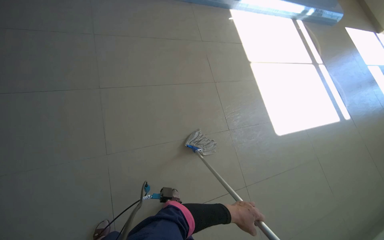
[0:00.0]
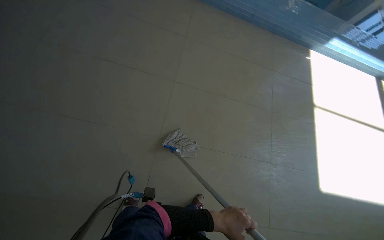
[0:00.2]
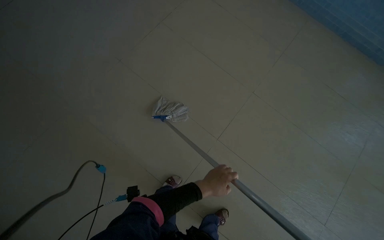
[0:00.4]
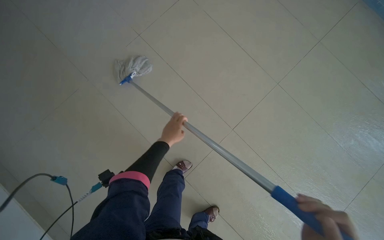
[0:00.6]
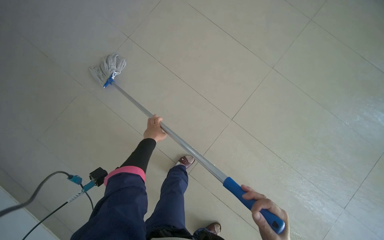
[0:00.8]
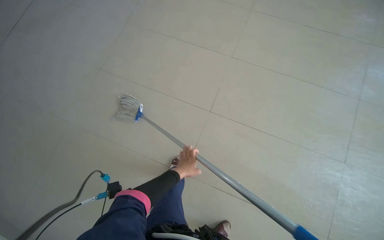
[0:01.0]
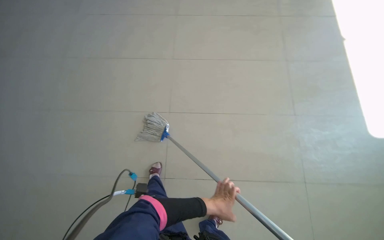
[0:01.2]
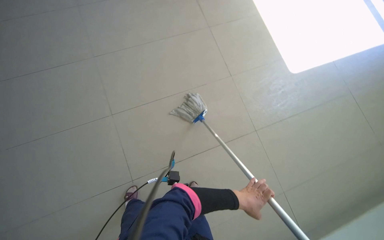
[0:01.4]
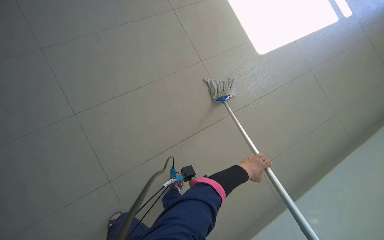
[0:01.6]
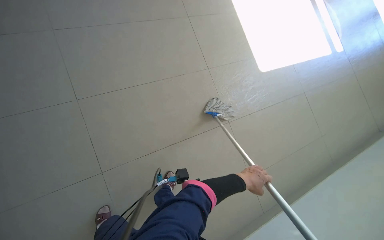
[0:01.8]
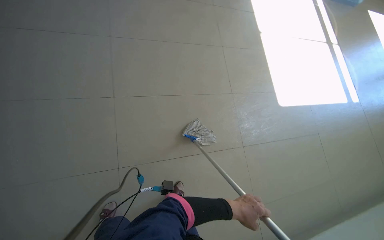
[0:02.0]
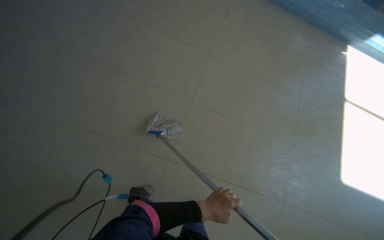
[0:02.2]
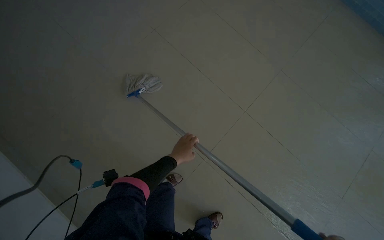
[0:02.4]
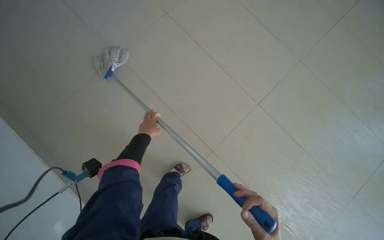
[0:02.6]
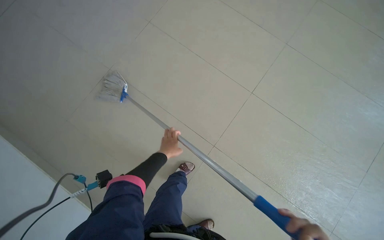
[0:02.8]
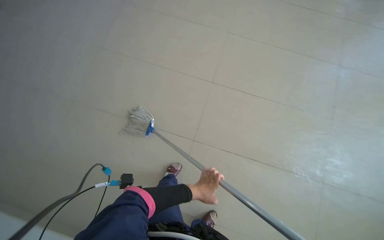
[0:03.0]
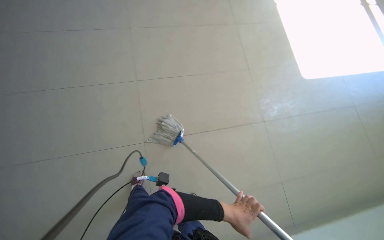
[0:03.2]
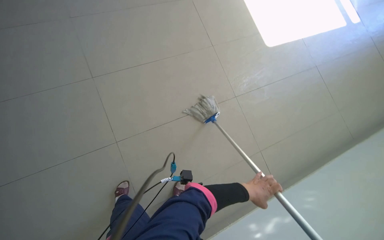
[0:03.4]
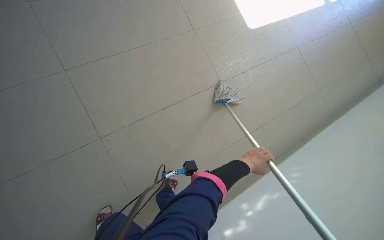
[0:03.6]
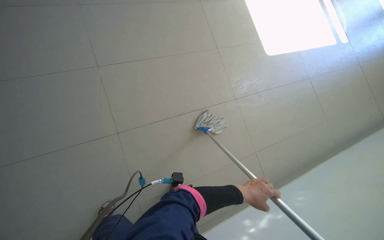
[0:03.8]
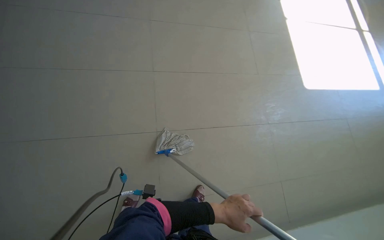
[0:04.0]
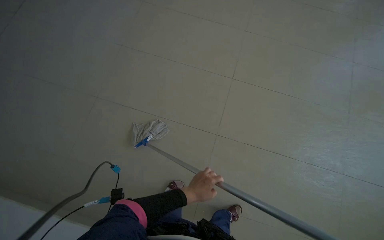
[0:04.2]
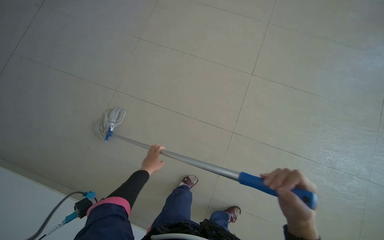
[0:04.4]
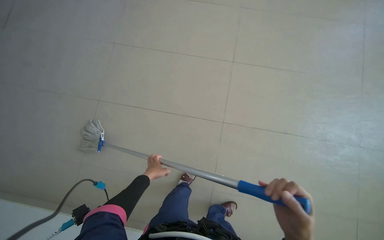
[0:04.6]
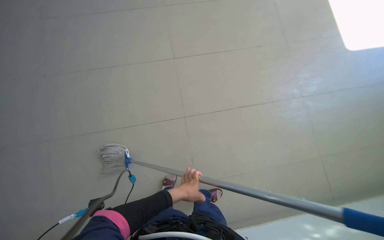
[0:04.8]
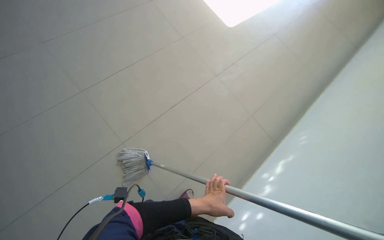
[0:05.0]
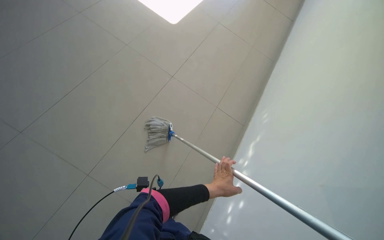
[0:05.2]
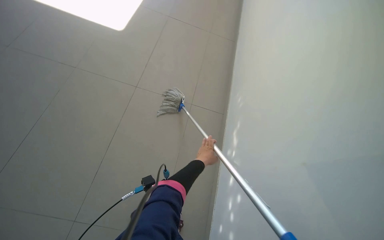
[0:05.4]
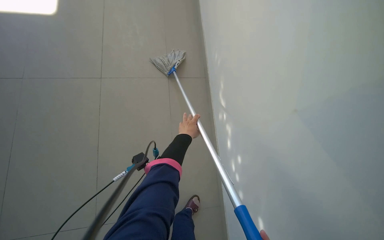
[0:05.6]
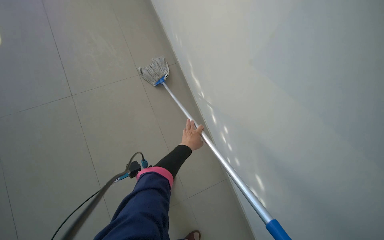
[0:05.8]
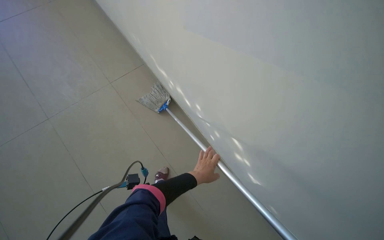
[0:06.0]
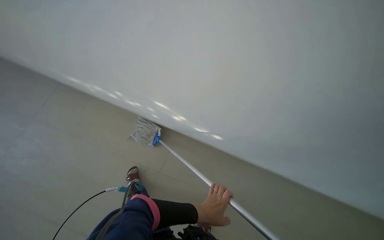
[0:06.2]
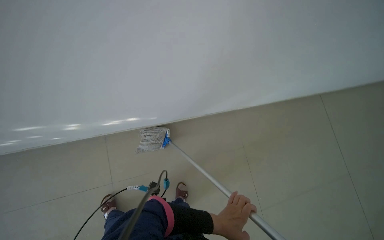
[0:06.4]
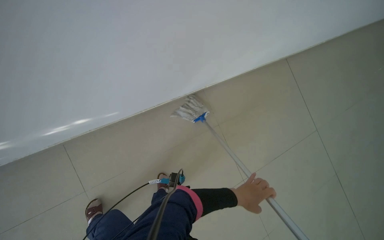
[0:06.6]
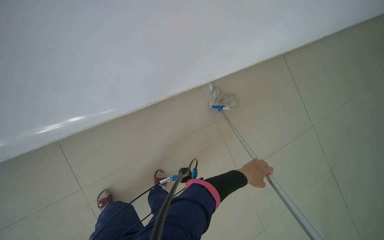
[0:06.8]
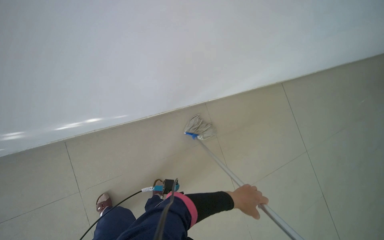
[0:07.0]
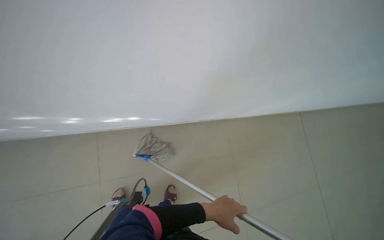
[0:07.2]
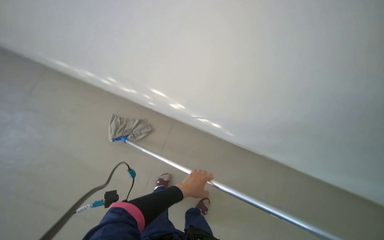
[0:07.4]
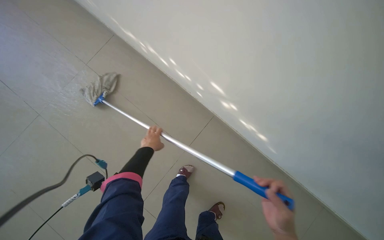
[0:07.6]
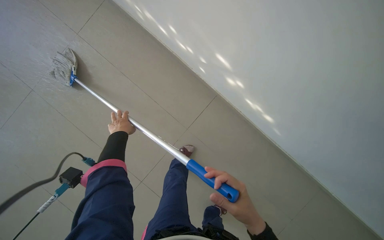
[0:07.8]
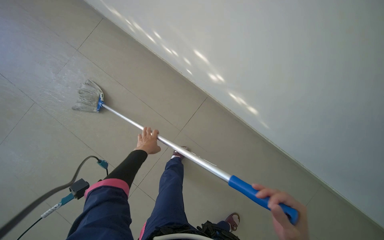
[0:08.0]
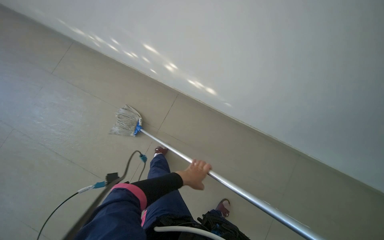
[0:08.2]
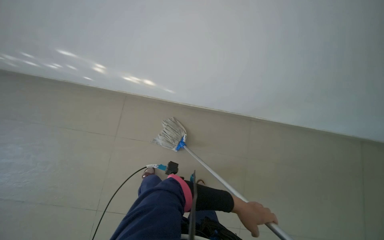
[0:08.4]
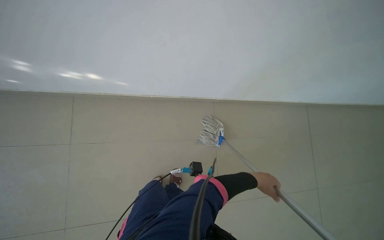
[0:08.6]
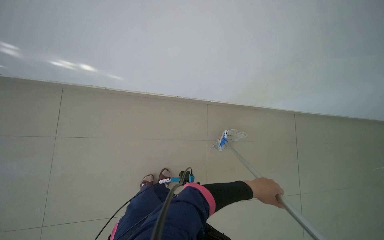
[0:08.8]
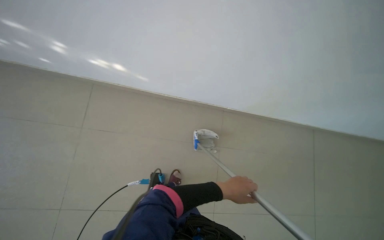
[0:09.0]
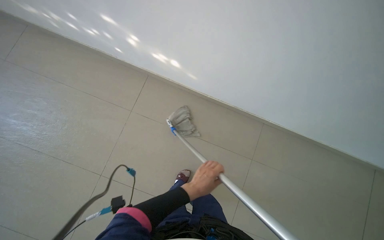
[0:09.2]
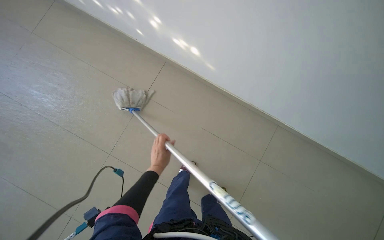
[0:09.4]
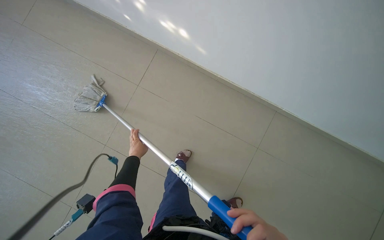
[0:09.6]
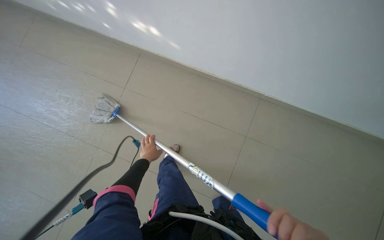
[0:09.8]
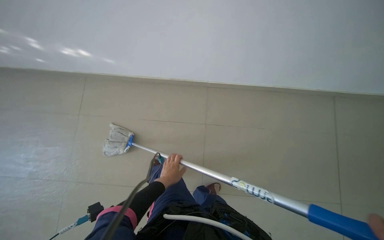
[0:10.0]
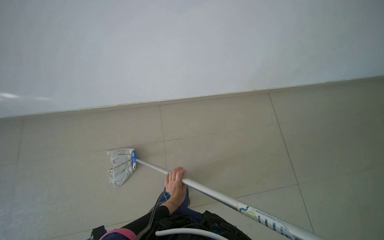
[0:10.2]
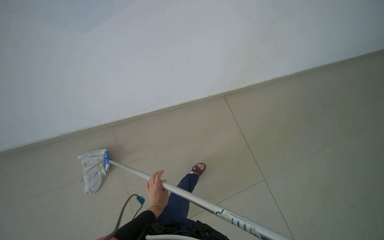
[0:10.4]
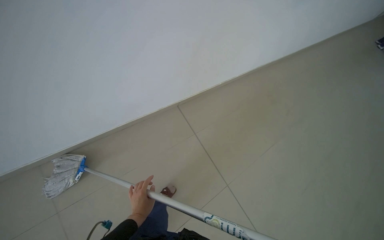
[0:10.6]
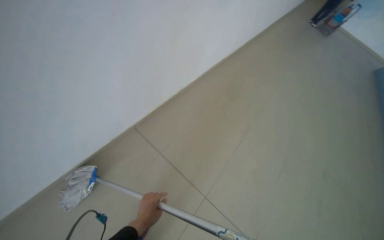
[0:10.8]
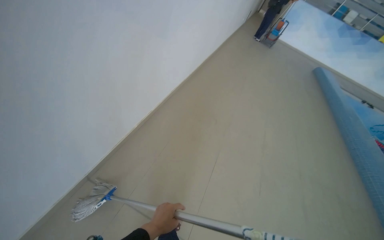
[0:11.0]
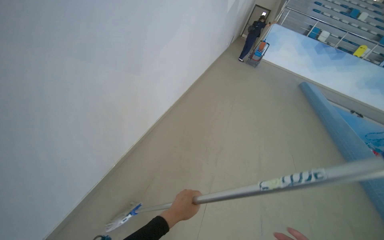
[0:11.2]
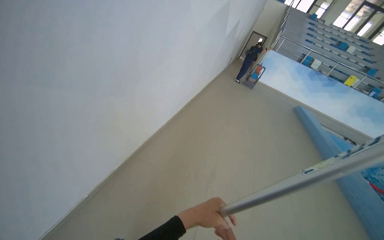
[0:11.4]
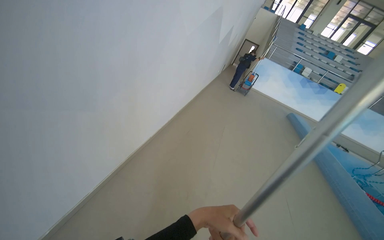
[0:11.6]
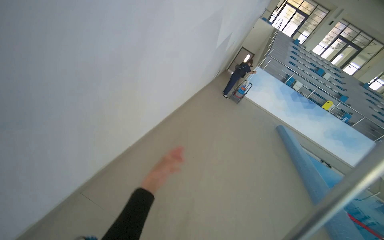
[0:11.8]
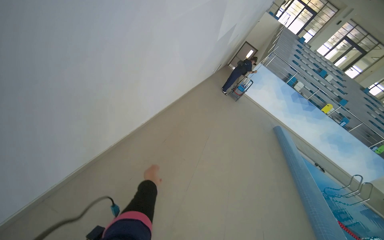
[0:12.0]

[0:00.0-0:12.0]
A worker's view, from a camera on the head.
Job: mopping floor.
The whole recording: Mopping floor in pool area. The worker mops the tiled floor surrounding the swimming pool.
0:04.4 to 0:06.0: The wearer's head swings approximately 55 degrees to the right. The view tilts about 20 degrees downward.
0:06.0 to 0:07.6: The left hand heads to the left, covering approximately 15 cm.
0:07.6 to 0:09.0: The camera is carried approximately 70 cm. The wearer's head swings roughly 35 degrees to the right.

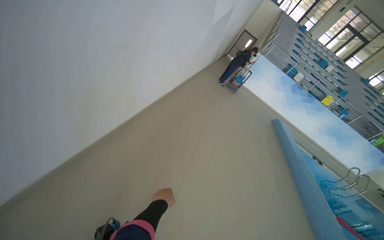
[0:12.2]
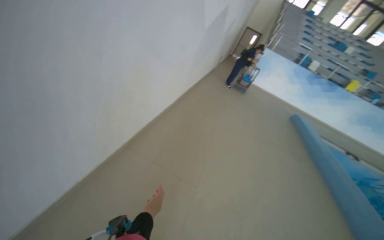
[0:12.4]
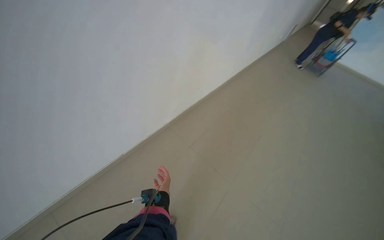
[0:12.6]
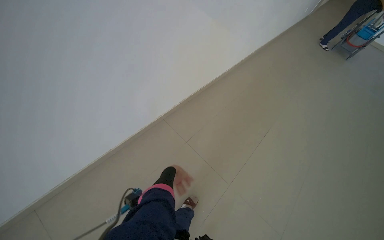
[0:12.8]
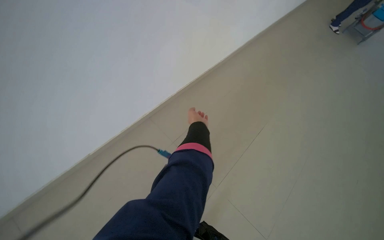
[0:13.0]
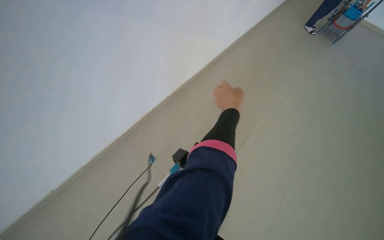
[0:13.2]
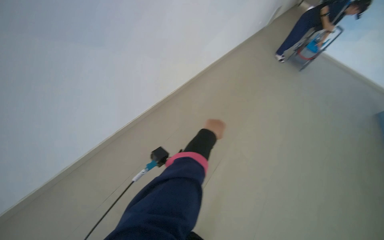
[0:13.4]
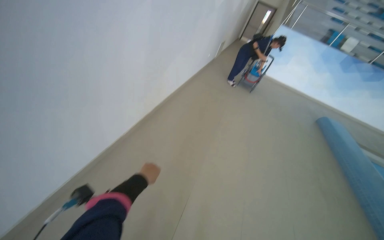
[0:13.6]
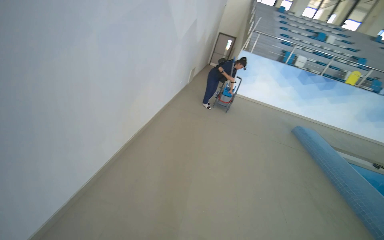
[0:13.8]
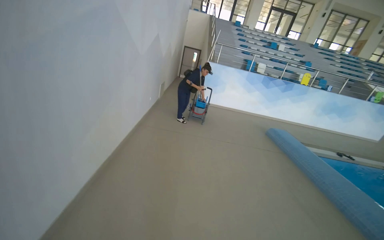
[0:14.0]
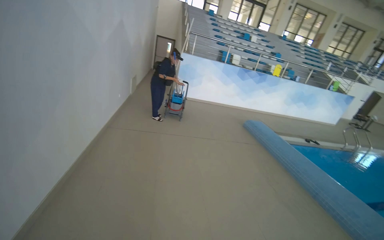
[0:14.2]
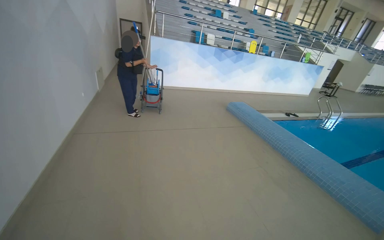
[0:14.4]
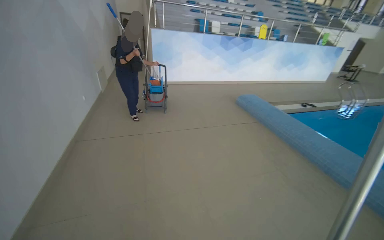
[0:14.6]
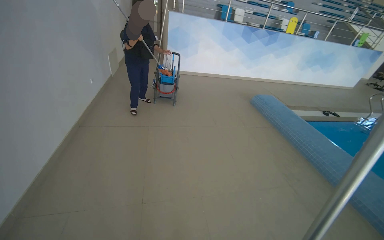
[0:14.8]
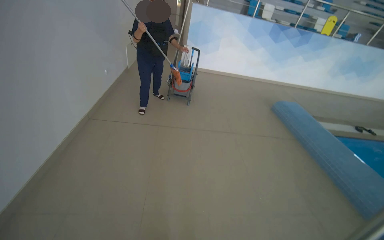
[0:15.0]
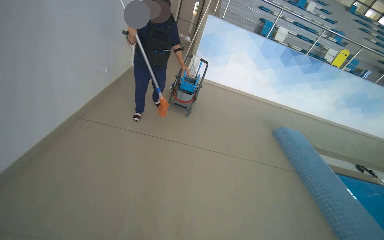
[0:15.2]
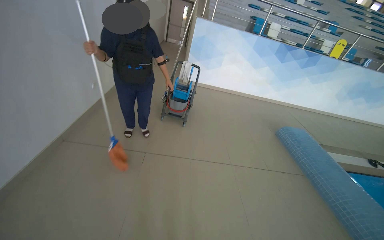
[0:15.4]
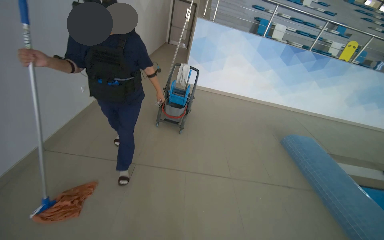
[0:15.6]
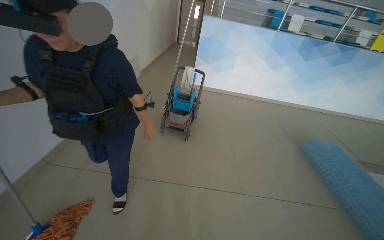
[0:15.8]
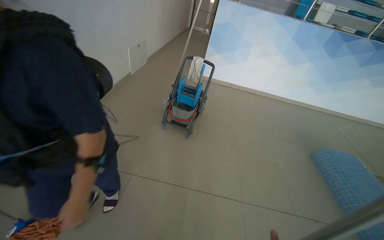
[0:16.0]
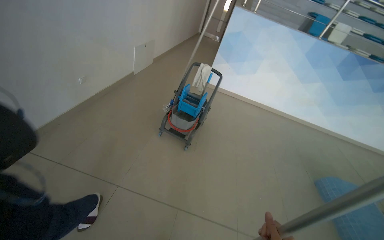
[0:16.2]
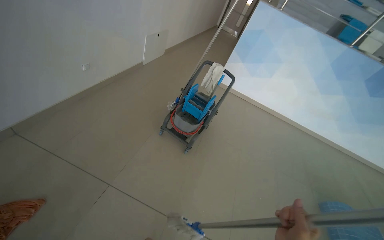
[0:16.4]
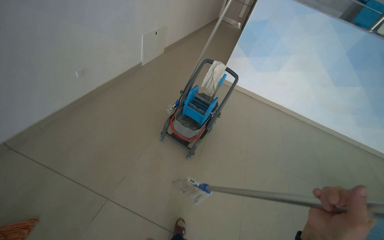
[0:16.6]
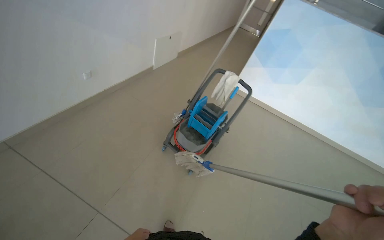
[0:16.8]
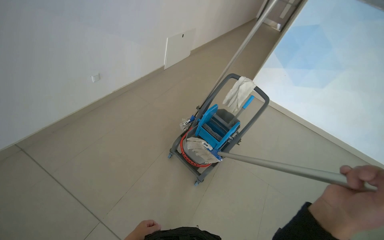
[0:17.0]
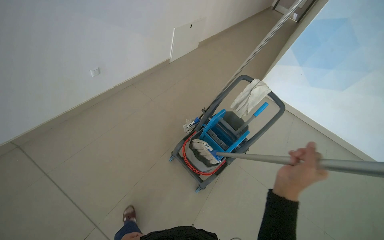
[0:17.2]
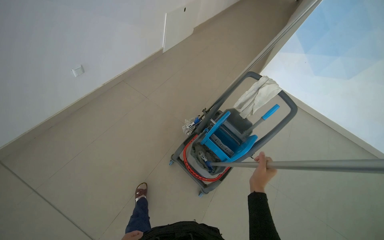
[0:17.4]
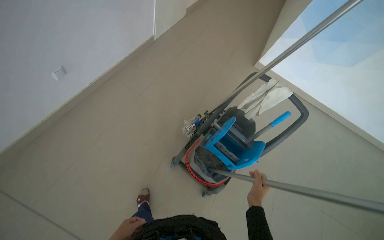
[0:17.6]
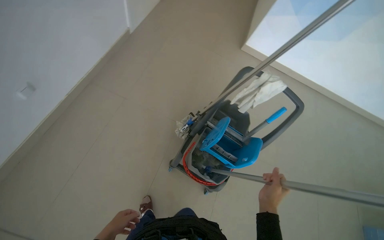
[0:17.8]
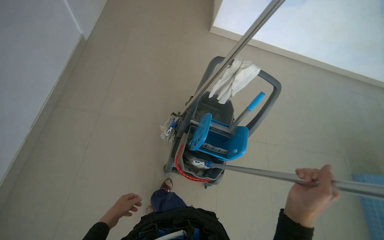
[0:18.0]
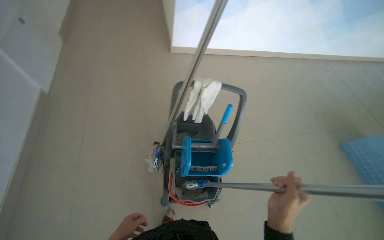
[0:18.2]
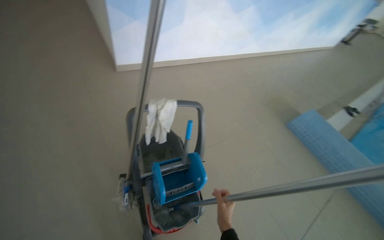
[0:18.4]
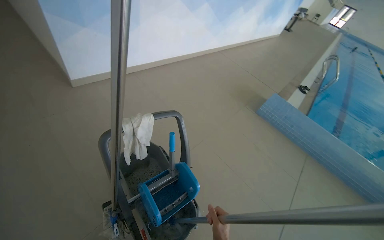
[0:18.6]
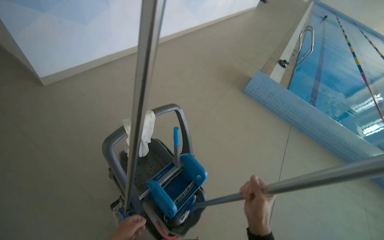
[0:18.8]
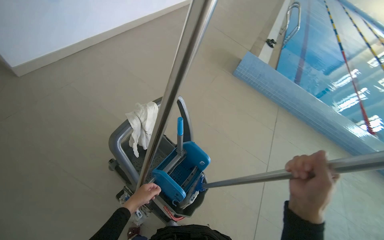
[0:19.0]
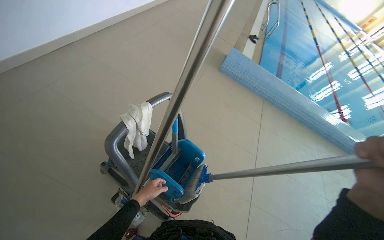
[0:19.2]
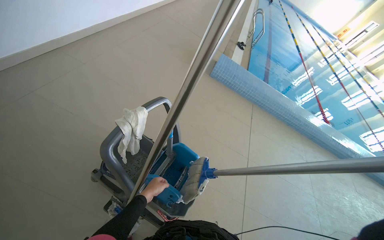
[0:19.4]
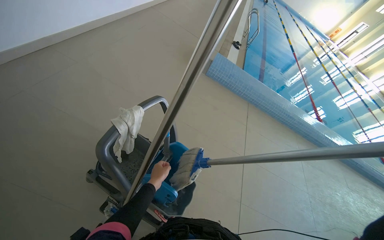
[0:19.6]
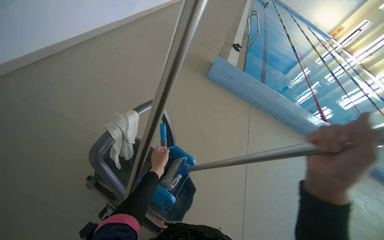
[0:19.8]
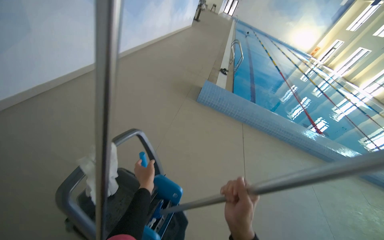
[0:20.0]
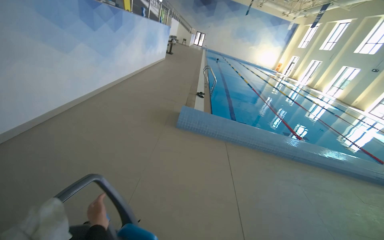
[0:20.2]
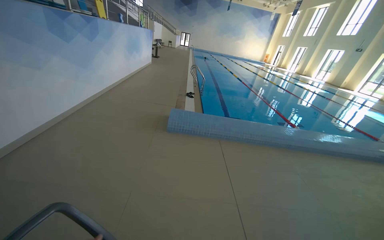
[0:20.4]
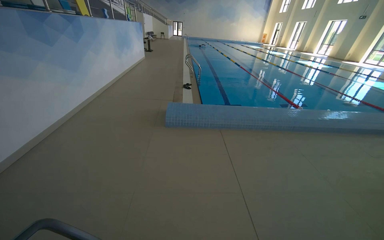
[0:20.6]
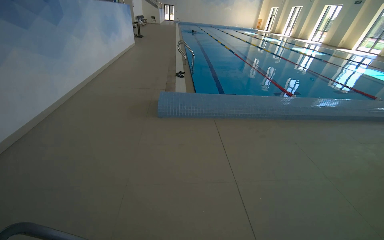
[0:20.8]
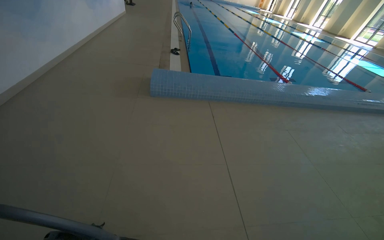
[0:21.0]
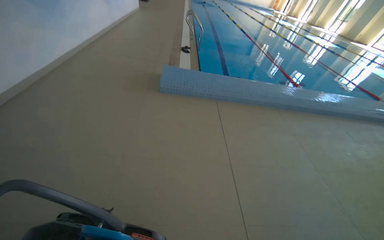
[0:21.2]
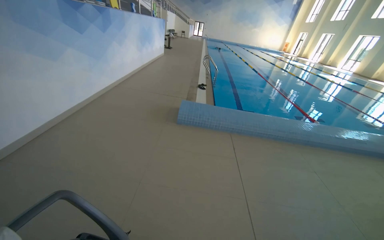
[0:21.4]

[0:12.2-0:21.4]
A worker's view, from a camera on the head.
Job: mopping floor.
The whole recording: Mopping floor in pool area. The worker mops the tiled floor surrounding the swimming pool.
0:13.8 to 0:15.2: The camera is carried roughly 1.5 m.
0:15.2 to 0:16.8: The camera is carried some 1.5 m. The wearer looks some 25 degrees further to the left.
0:16.8 to 0:18.4: The wearer moves roughly 1 m. The wearer's head swings some 55 degrees to the right. The view tilts about 20 degrees downward.
0:18.4 to 0:19.8: The head turns to the right by approximately 40 degrees. The wearer looks some 15 degrees further downward.
0:19.8 to 0:21.4: The head travels about 40 cm. The wearer looks some 15 degrees further upward.
